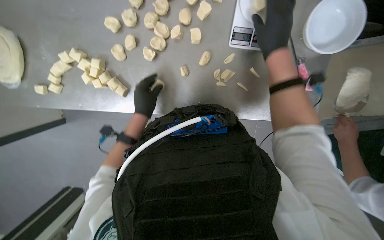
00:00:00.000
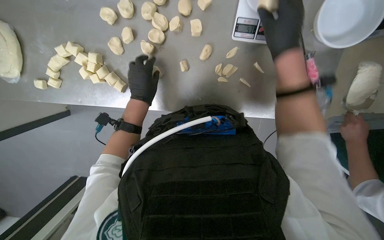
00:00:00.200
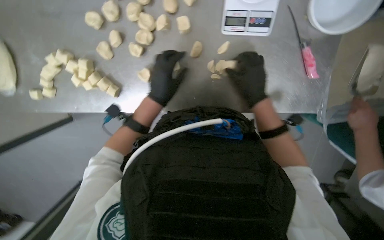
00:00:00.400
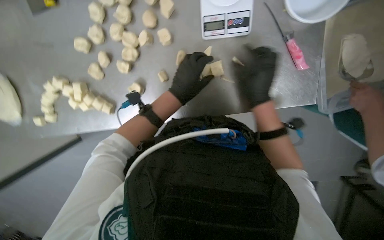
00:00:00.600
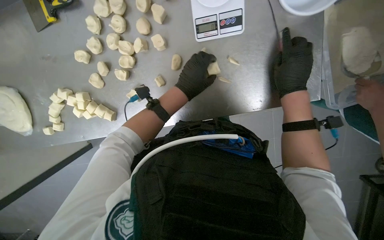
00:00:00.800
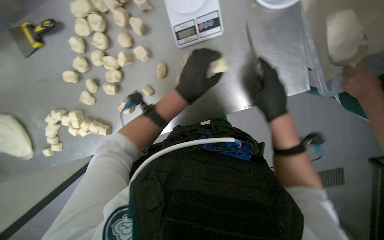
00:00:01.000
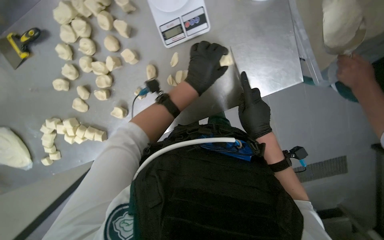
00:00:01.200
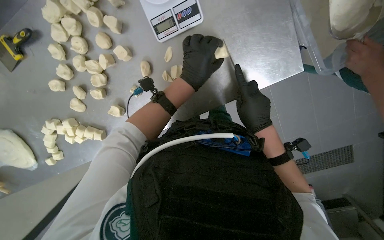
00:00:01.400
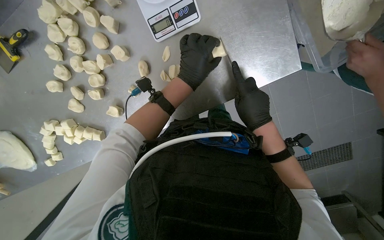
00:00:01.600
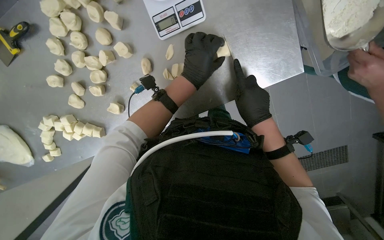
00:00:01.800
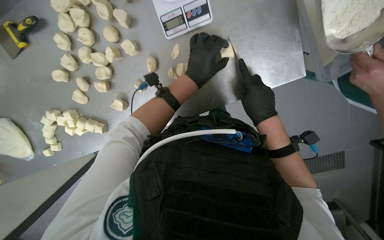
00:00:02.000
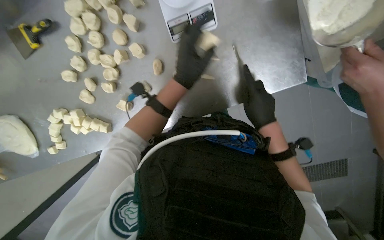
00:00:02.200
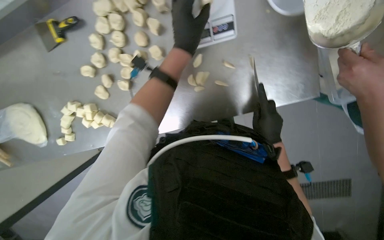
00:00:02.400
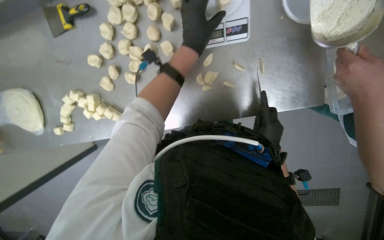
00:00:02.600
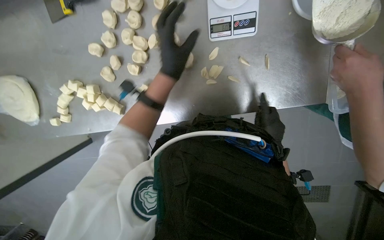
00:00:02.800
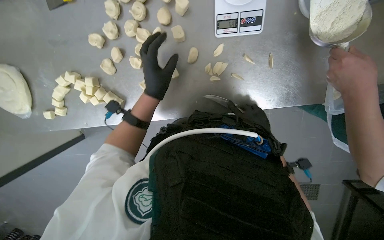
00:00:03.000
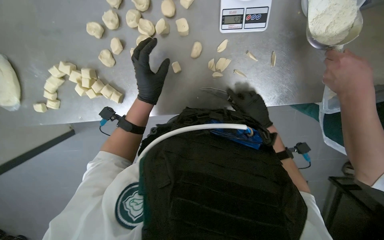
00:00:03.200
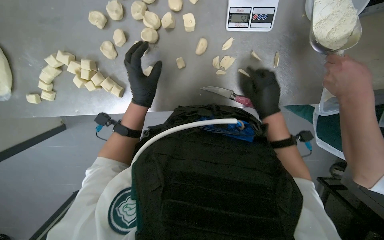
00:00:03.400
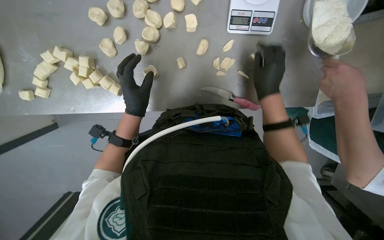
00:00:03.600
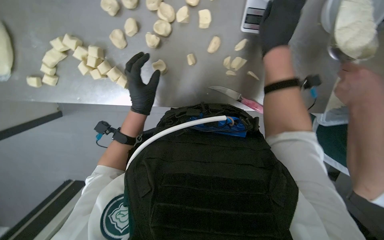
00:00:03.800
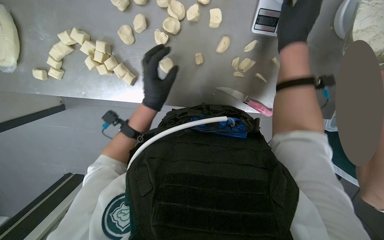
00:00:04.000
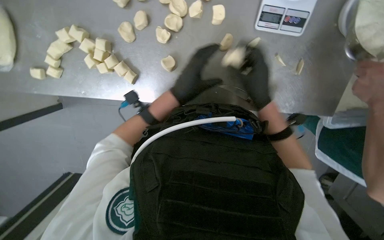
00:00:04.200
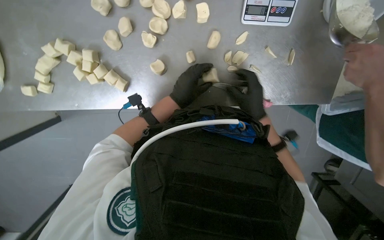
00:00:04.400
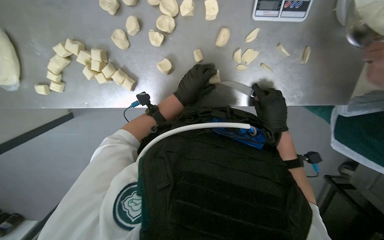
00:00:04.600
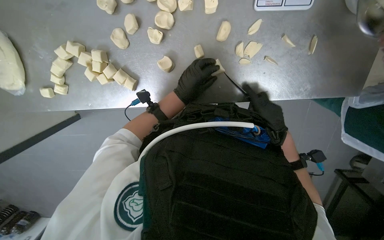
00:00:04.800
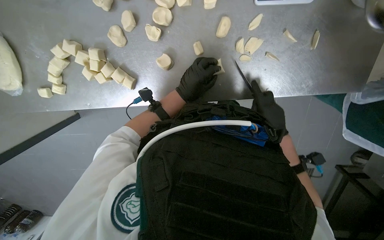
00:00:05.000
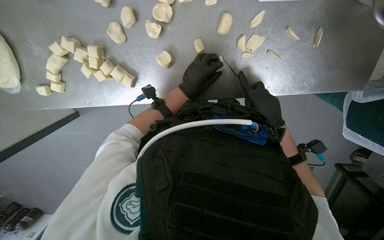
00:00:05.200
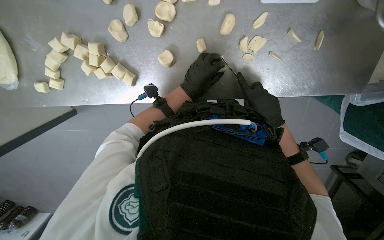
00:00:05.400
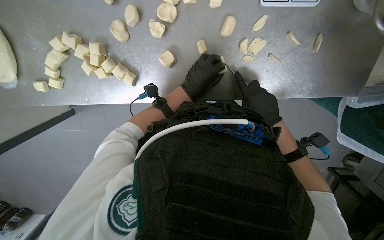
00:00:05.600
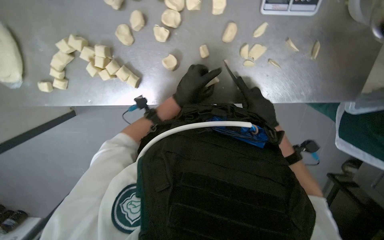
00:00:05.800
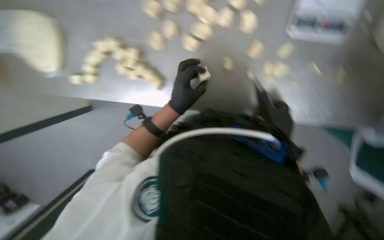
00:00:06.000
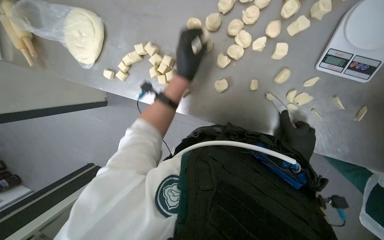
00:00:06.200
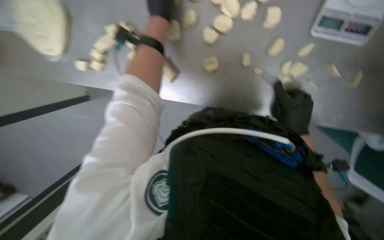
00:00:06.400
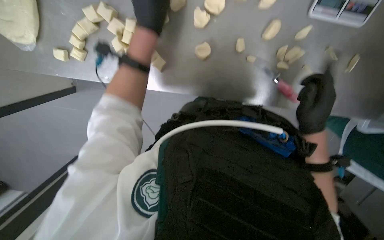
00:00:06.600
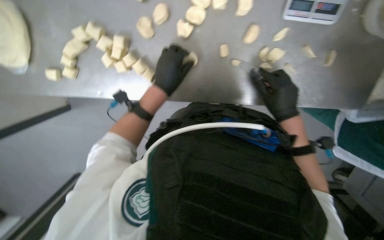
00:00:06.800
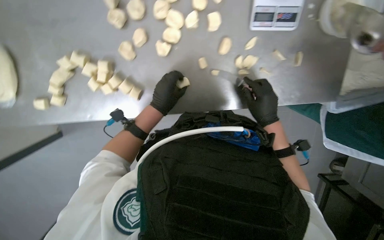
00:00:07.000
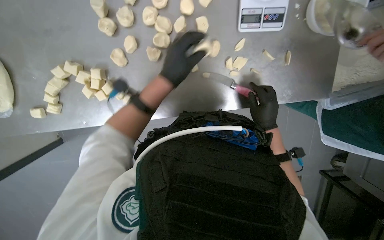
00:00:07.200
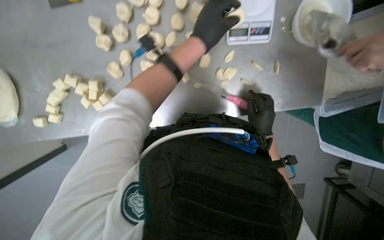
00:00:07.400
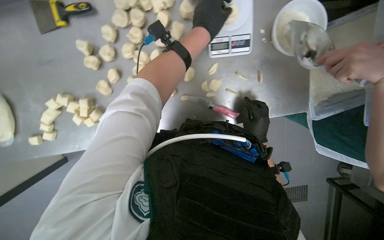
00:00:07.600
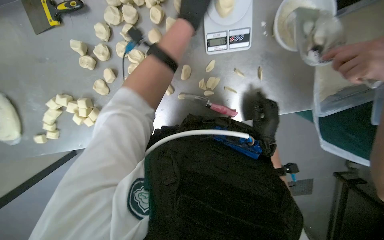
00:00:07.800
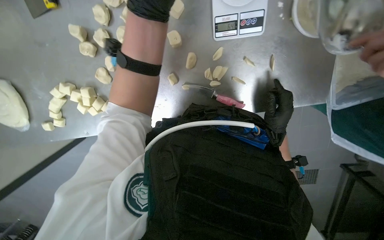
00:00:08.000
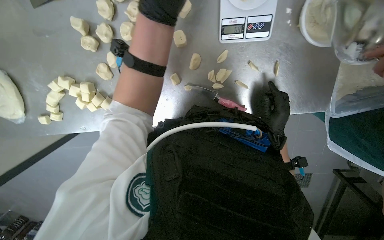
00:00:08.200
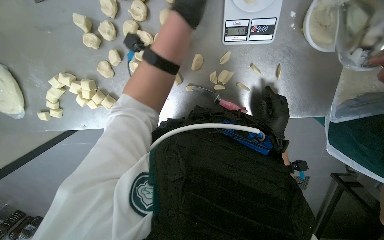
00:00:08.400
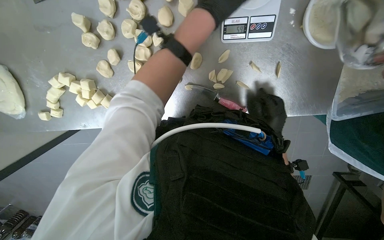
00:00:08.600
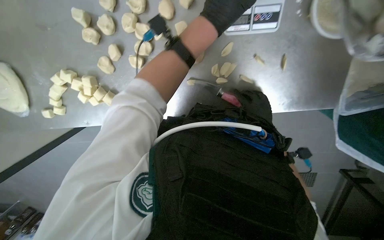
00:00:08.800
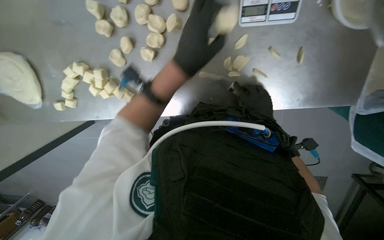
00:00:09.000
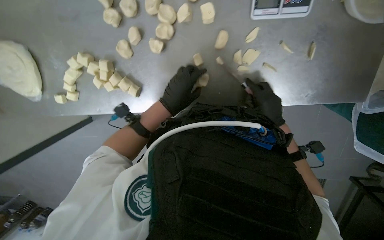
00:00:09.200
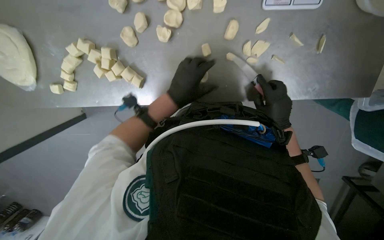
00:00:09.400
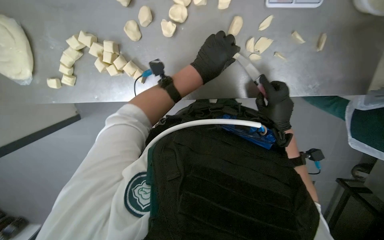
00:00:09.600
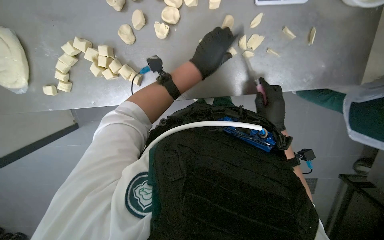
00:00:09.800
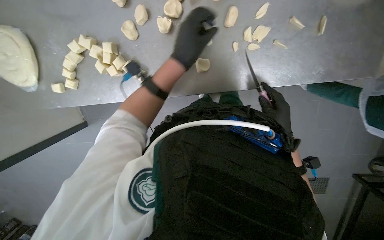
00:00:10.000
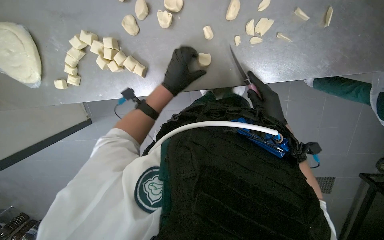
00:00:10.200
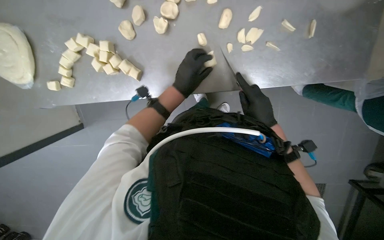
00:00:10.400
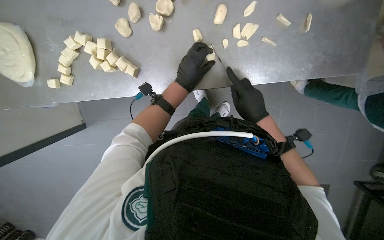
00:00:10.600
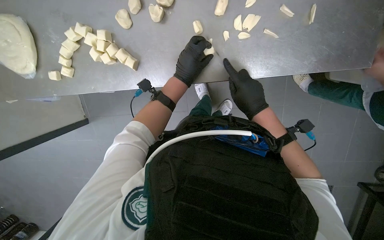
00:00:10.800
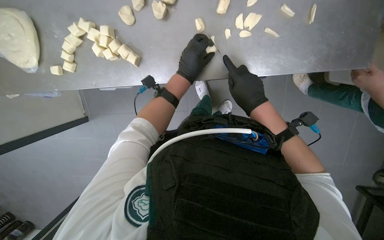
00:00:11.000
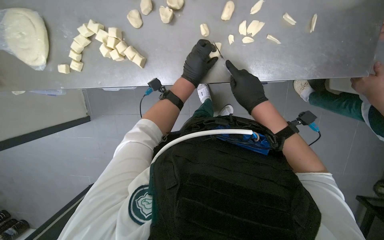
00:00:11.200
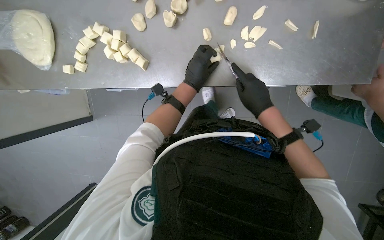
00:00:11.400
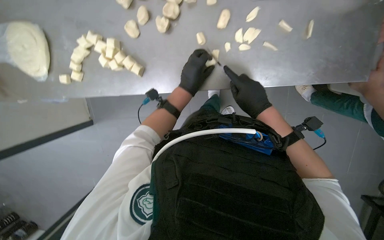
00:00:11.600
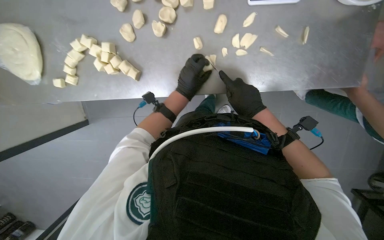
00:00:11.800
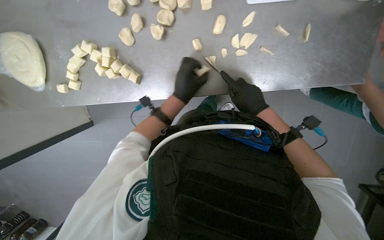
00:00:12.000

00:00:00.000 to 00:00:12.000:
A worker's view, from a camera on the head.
Job: preparing food.
The whole recording: Portioning and shaping dough. The worker cuts dough into individual portions, weighs them, and then shapes them into balls.
00:00:00.000 to 00:00:01.600: Everything in view rotates approximately 25 degrees counterclockwise. The right hand shifts some 20 cm down the picture. The left hand heads to the right and up the picture, covering approximately 35 cm.
00:00:01.600 to 00:00:03.000: The left hand travels to the left by about 20 cm, and goes up the picture and returns, approximately 10 cm each way.
00:00:03.000 to 00:00:04.400: The right hand shifts roughly 10 cm to the left, and travels up the picture and back again, about 25 cm each way.
00:00:04.400 to 00:00:06.000: The hands work in one place, with small movements.
00:00:06.000 to 00:00:07.600: The left hand goes up and down the picture, some 30 cm each way, reversing 2 times.
00:00:07.600 to 00:00:09.000: The camera pitches downward, by roughly 10 degrees. The left hand goes some 10 cm down the picture.
00:00:09.000 to 00:00:10.400: The left hand heads farther from the camera, covering some 15 cm.
00:00:10.400 to 00:00:12.000: The hands work in one place, with small movements.

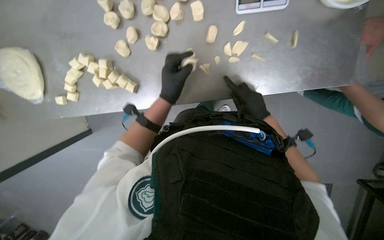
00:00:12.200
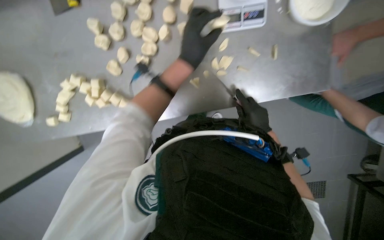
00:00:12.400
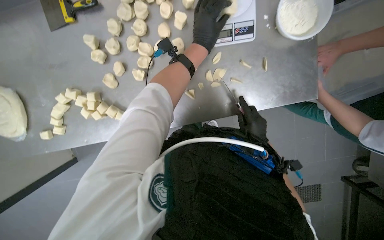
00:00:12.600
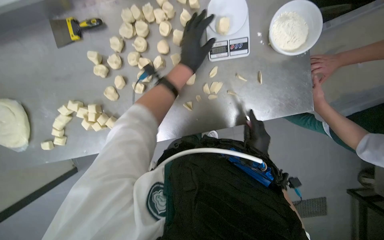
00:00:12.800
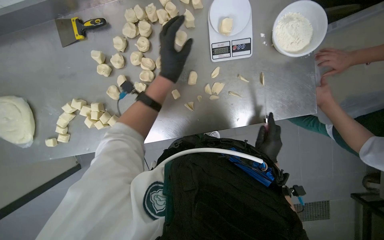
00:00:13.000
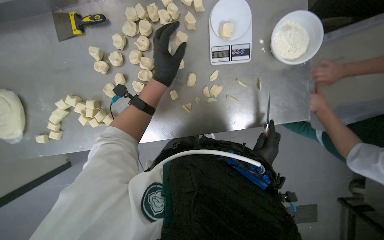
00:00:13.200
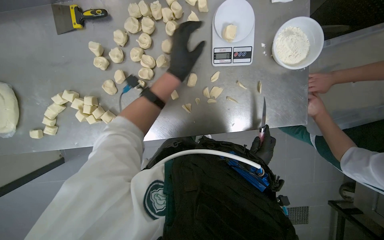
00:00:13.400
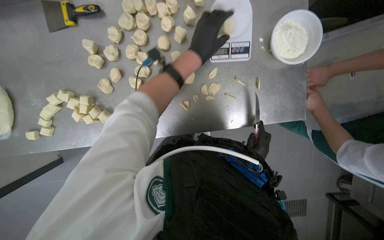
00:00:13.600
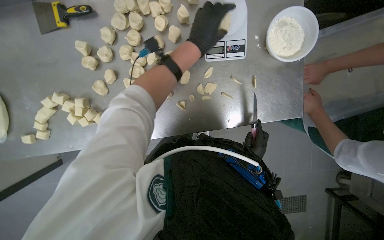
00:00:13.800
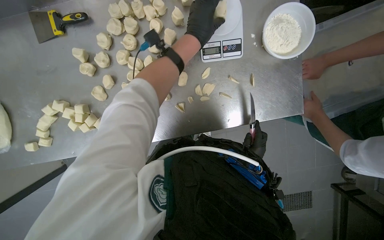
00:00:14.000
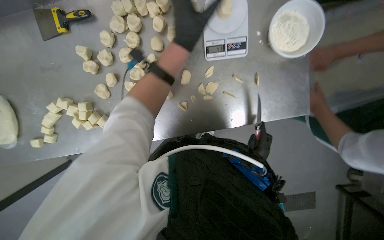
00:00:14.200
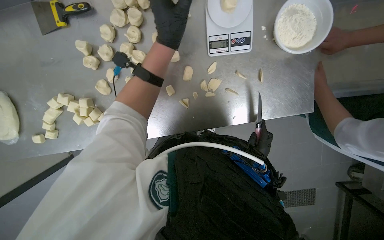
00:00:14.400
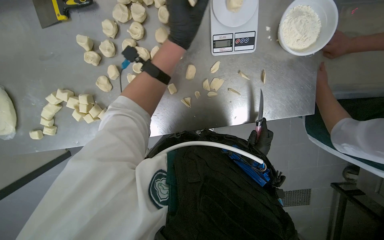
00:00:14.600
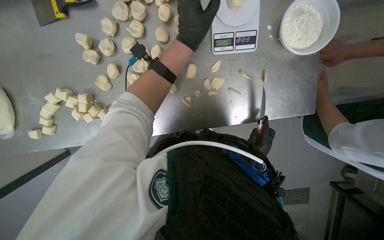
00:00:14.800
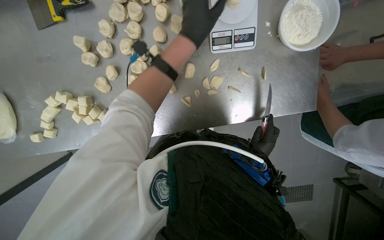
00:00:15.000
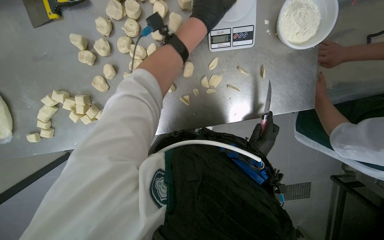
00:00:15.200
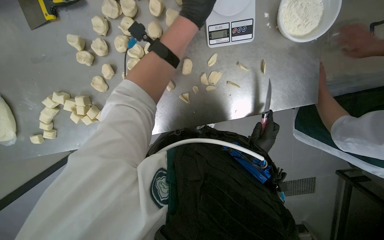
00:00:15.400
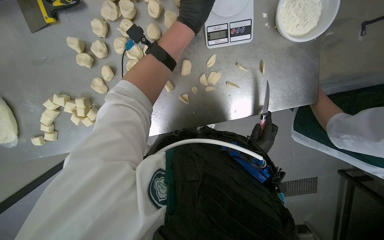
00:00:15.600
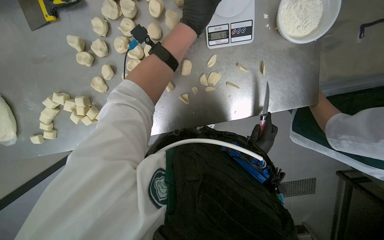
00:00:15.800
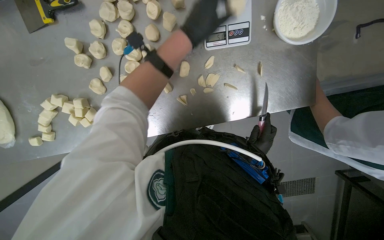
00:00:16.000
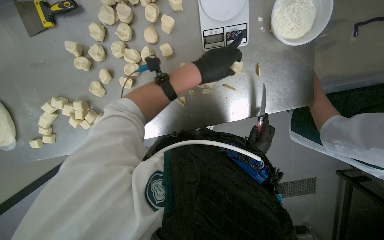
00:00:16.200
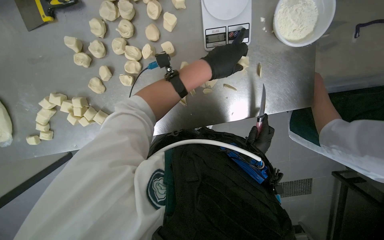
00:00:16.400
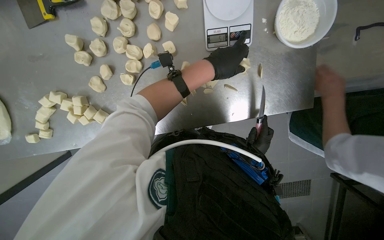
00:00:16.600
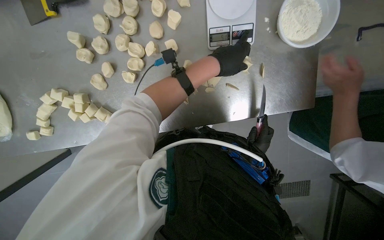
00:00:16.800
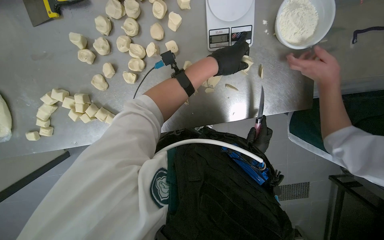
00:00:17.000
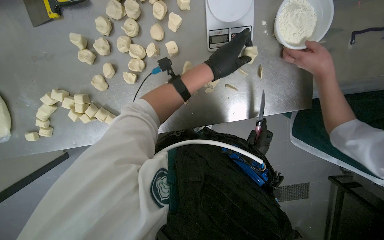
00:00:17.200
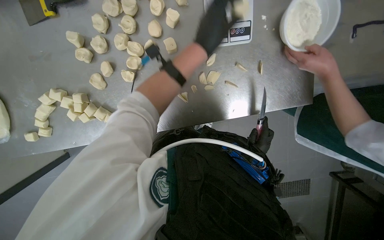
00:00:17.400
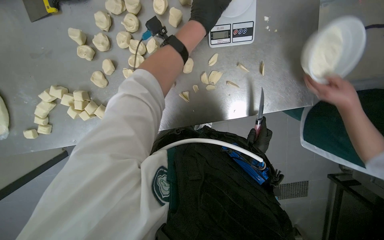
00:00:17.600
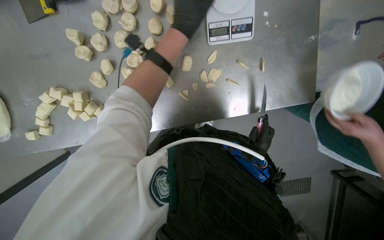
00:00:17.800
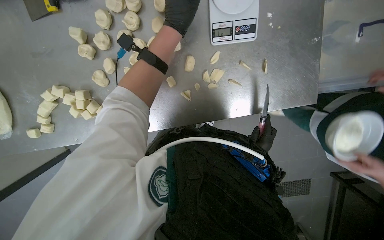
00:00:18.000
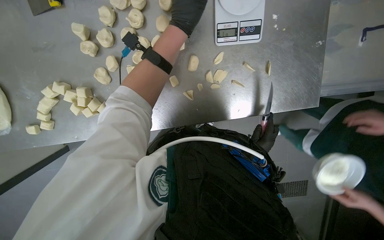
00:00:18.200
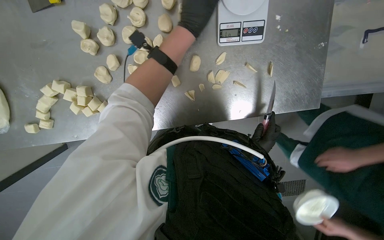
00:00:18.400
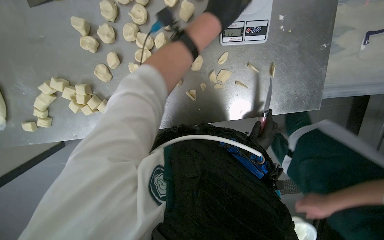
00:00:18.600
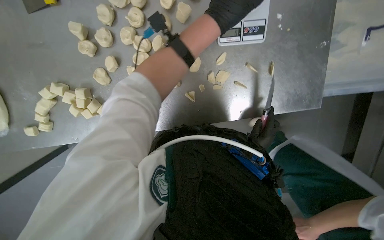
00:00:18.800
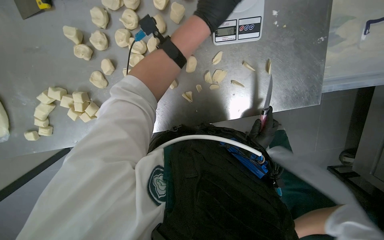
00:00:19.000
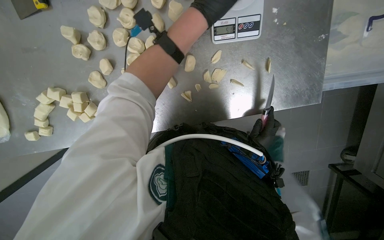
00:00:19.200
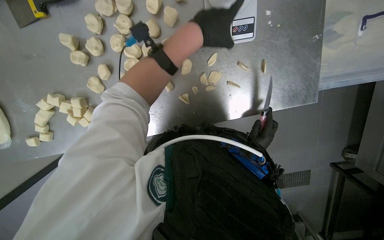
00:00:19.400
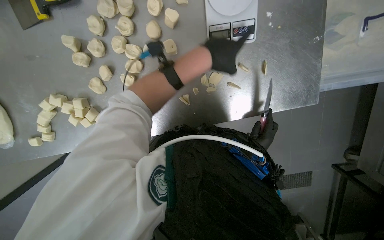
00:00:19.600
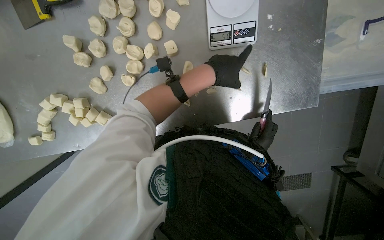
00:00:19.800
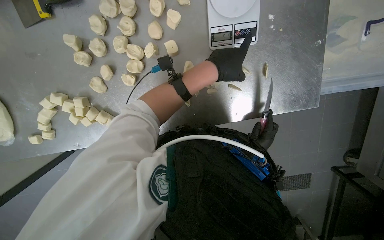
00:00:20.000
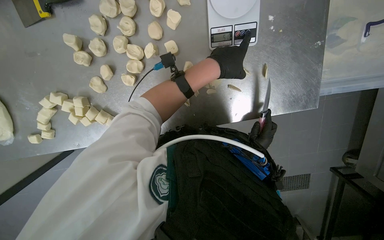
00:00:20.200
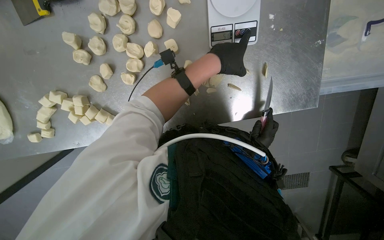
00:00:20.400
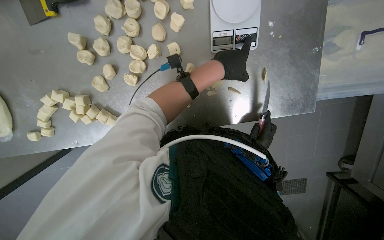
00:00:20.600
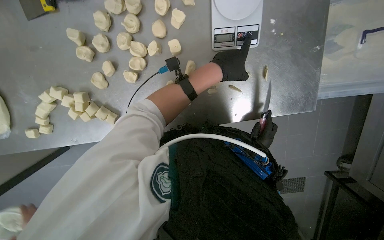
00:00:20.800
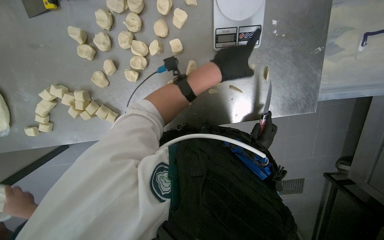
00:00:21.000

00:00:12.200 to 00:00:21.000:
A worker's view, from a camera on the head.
Job: preparing food.
The whole recording: Portioning and shaping dough. The worker cuts dough into individual portions, weighs them, and then shapes them into balls.
00:00:12.200 to 00:00:13.600: The left hand swings up and down the picture, about 15 cm each way, with 2 reversals.
00:00:15.200 to 00:00:16.600: The left hand heads down the picture, covering roughly 10 cm.
00:00:16.600 to 00:00:18.000: The left hand moves up the picture, to the left and farther from the camera, approximately 25 cm.
00:00:18.000 to 00:00:19.600: The left hand travels down the picture, to the right and nearer to the camera by approximately 20 cm.
